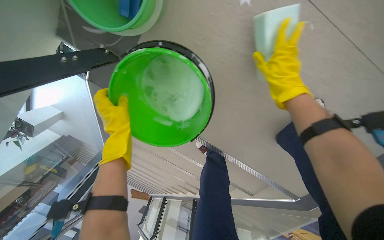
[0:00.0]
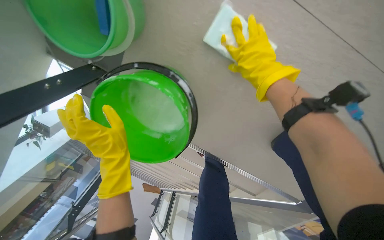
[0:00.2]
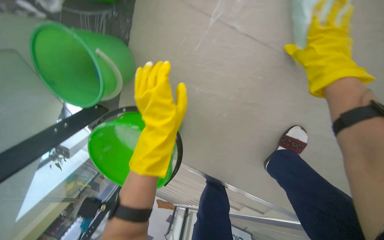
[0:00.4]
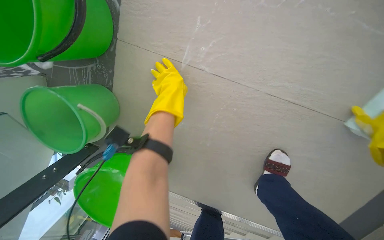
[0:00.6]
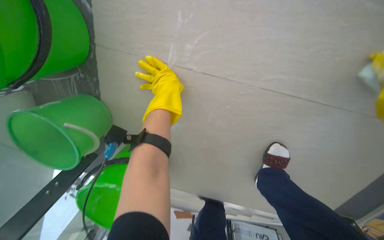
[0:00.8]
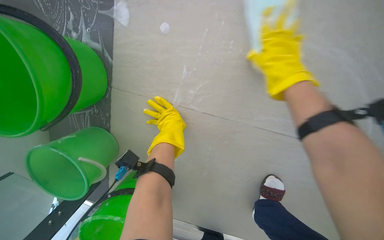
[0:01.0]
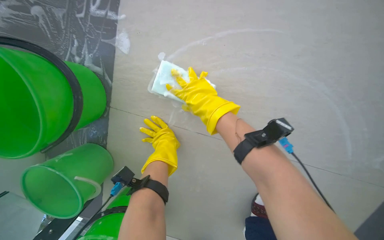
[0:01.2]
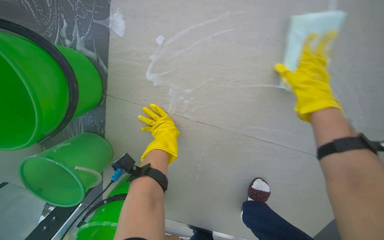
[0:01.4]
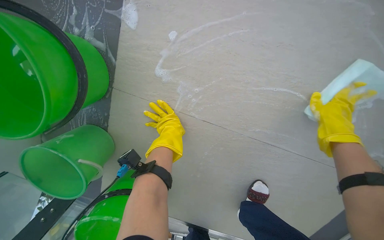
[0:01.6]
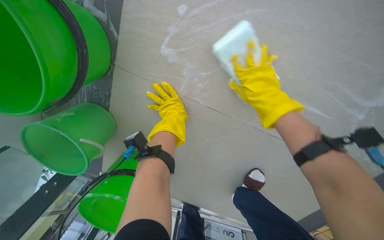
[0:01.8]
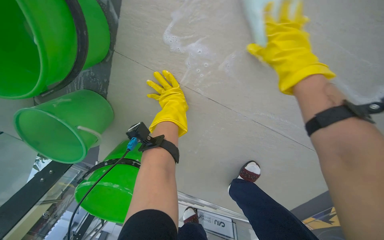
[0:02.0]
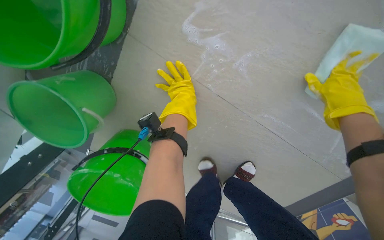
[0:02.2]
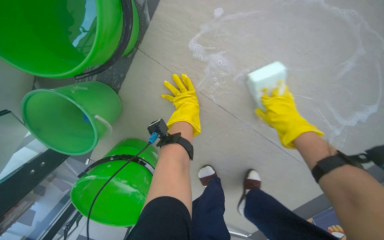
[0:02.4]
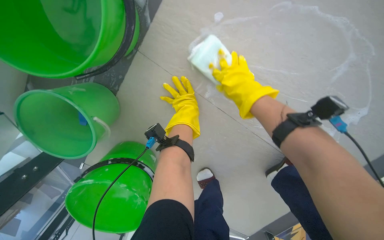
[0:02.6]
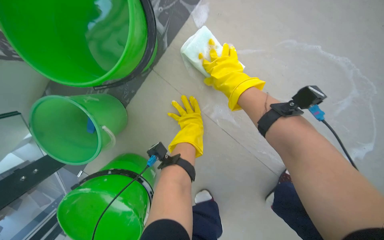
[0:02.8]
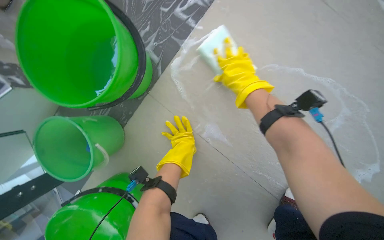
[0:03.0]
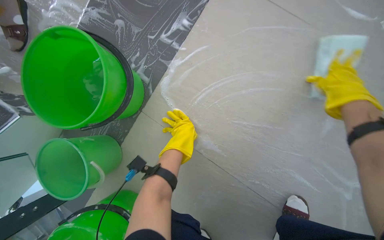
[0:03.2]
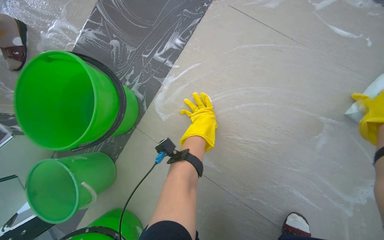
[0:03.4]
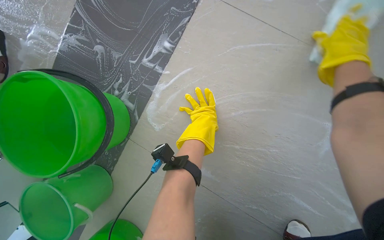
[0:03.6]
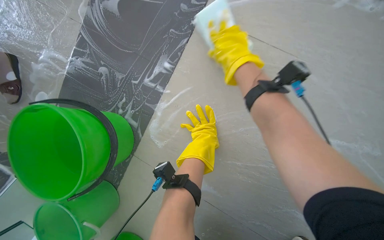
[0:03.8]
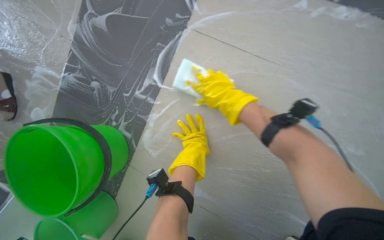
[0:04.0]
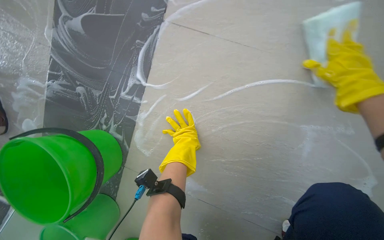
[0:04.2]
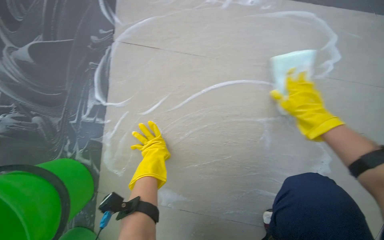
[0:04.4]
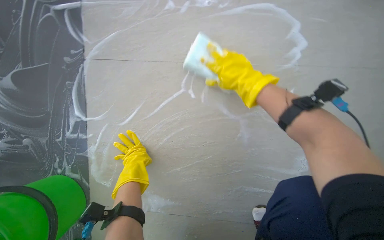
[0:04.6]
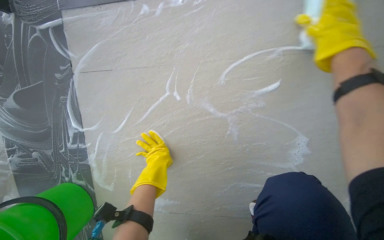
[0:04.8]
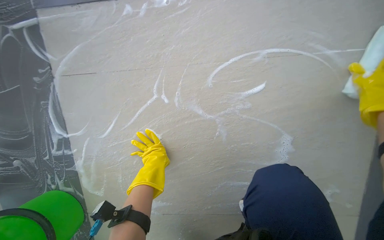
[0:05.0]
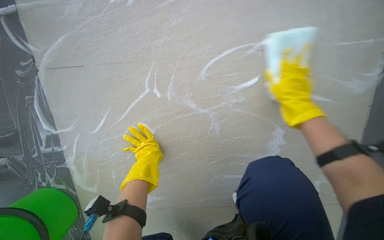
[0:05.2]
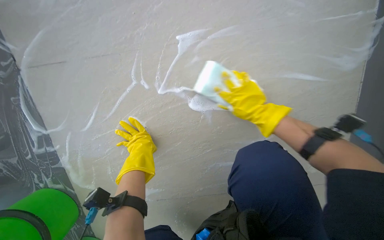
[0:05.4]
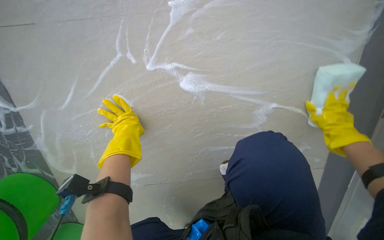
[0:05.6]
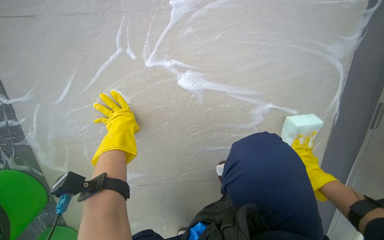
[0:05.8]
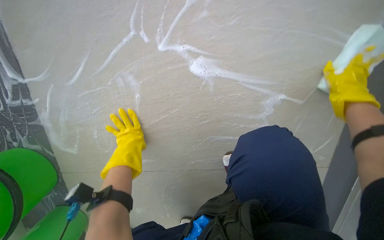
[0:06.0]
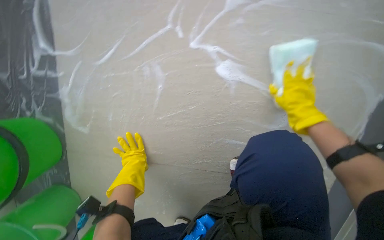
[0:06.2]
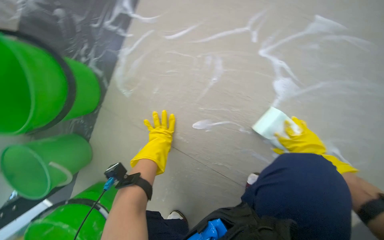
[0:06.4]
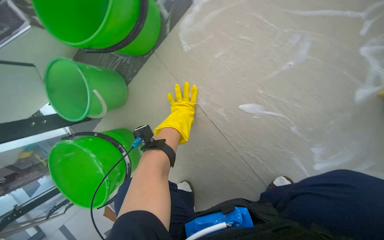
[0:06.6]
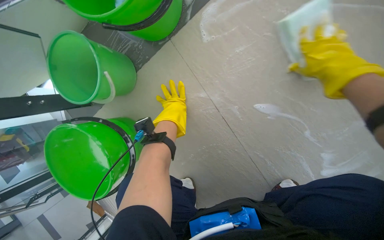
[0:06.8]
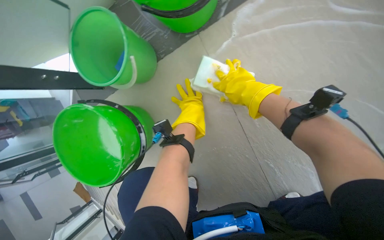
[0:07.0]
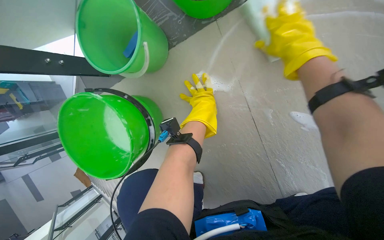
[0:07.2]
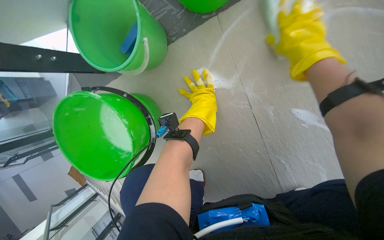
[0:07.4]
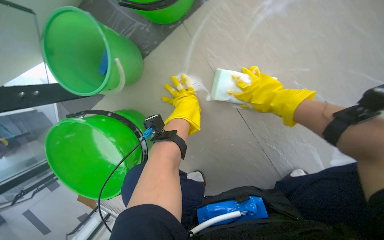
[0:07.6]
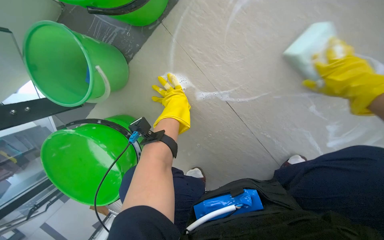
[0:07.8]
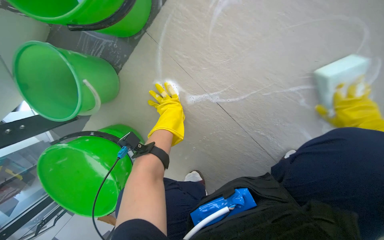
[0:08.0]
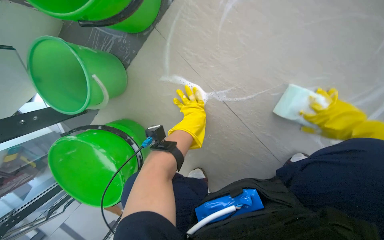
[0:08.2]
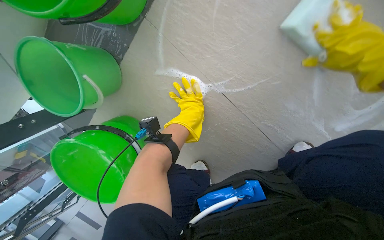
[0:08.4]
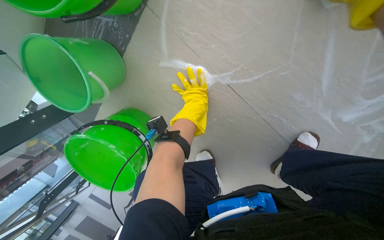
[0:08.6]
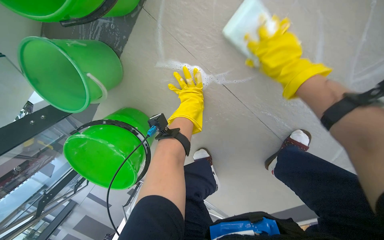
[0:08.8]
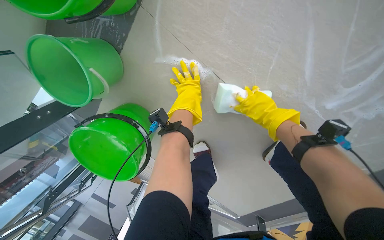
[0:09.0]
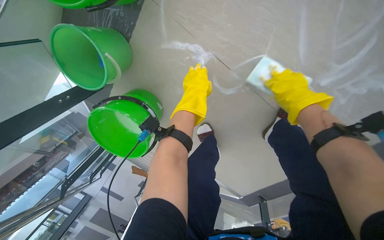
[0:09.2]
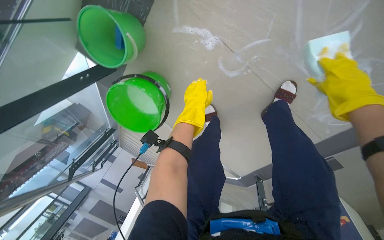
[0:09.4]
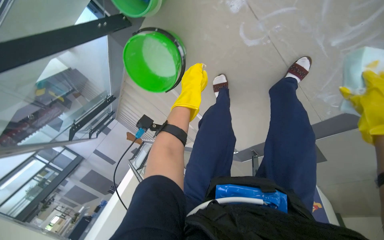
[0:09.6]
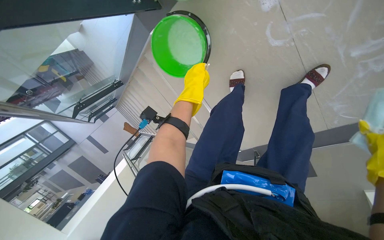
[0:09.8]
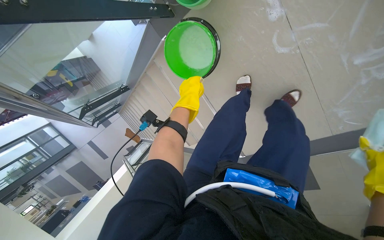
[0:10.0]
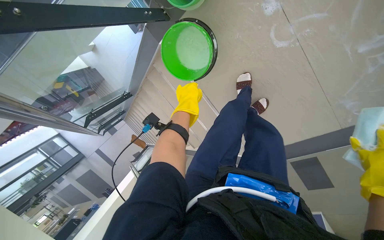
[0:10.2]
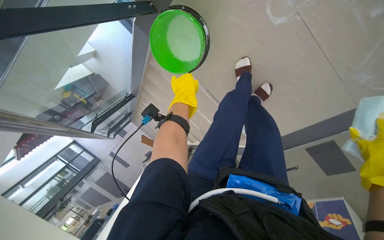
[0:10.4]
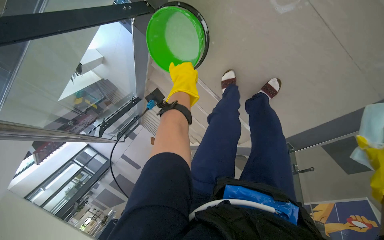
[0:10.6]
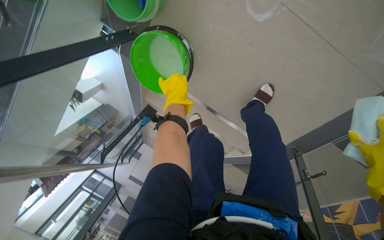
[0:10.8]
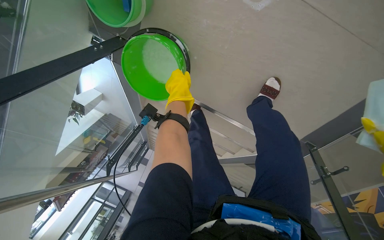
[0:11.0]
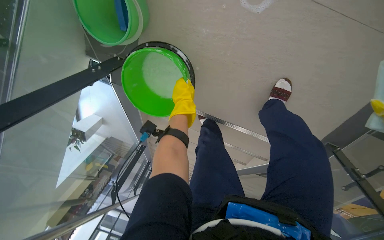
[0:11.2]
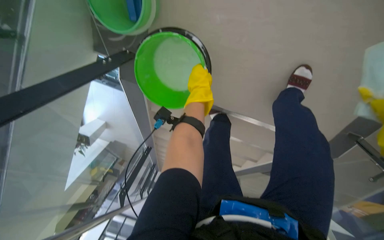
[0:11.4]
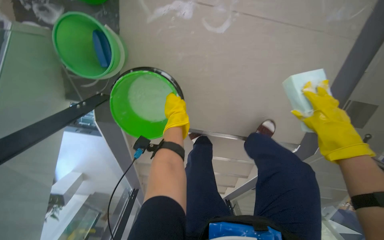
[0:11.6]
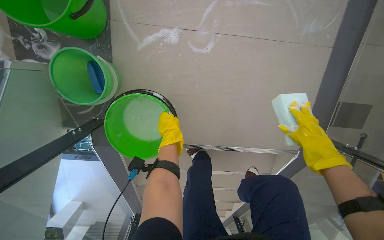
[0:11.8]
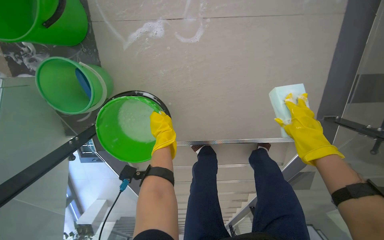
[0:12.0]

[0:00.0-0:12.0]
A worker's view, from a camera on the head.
Job: wiping surfaces.
The whole recording: Scrubbing underside of stairs. The worker scrubs the underside of the stairs with a sponge and cleaning solution.
0:00.0 to 0:01.6: The wearer moves some 40 cm.
0:01.6 to 0:03.0: The right hand moves left and right over approximately 30 cm, changing direction 2 times.
0:03.0 to 0:04.4: Everything in view rotates approximately 30 degrees counterclockwise.
0:06.0 to 0:07.6: The head travels approximately 50 cm. The scene rotates clockwise by roughly 55 degrees.
0:07.6 to 0:09.0: The camera pitches downward, by about 15 degrees.
0:09.0 to 0:10.4: The camera travels roughly 50 cm.
0:10.4 to 0:12.0: The view tilts some 25 degrees upward. Everything in view rotates about 45 degrees counterclockwise.

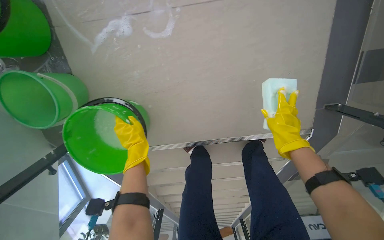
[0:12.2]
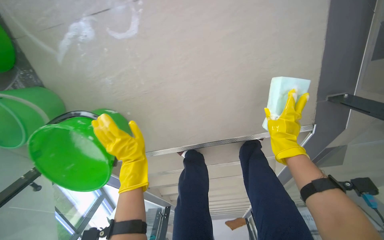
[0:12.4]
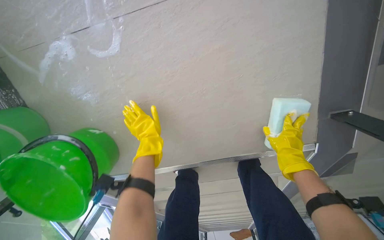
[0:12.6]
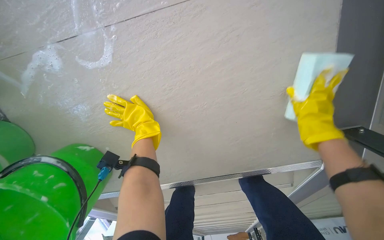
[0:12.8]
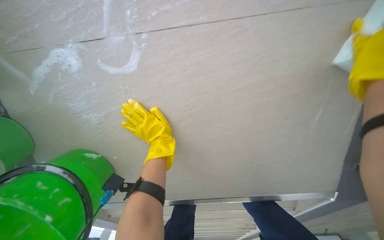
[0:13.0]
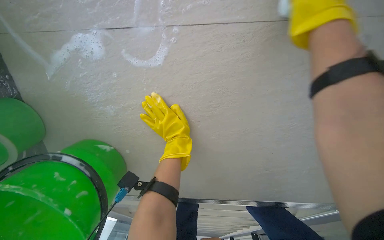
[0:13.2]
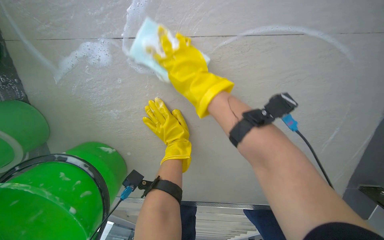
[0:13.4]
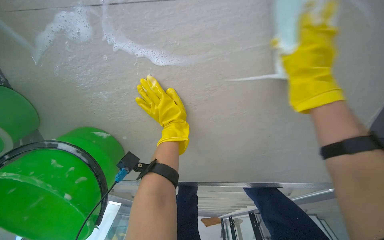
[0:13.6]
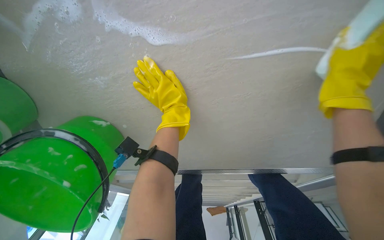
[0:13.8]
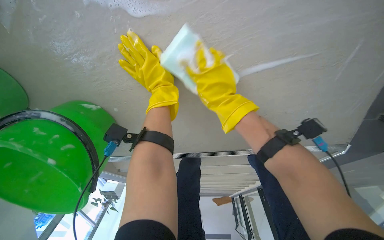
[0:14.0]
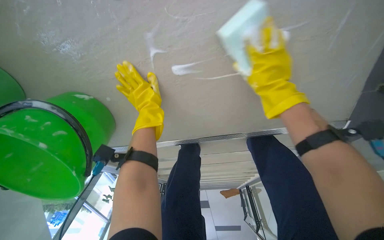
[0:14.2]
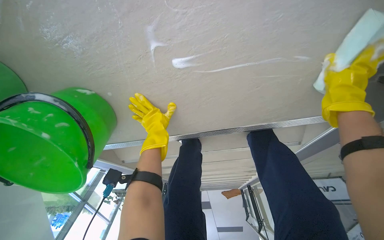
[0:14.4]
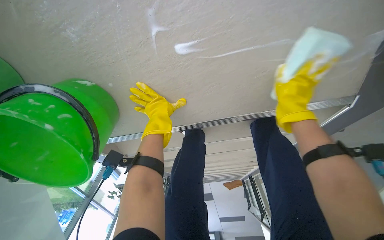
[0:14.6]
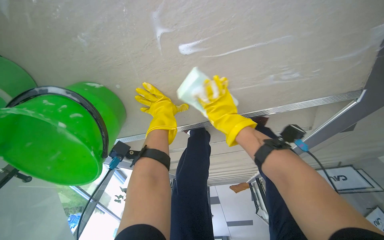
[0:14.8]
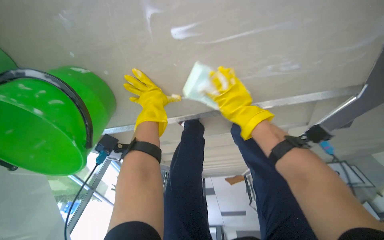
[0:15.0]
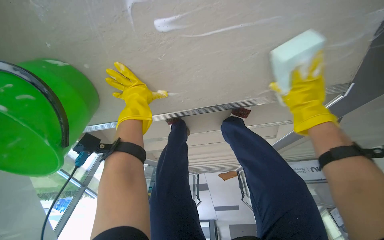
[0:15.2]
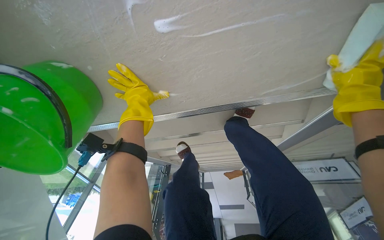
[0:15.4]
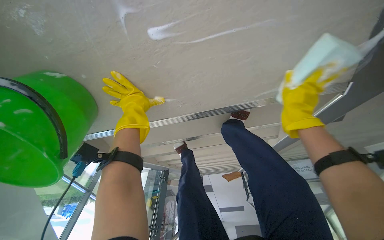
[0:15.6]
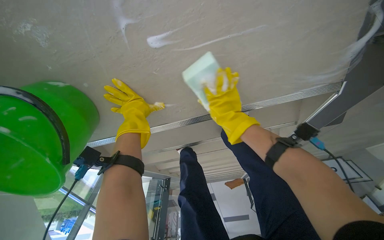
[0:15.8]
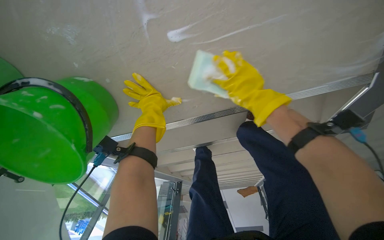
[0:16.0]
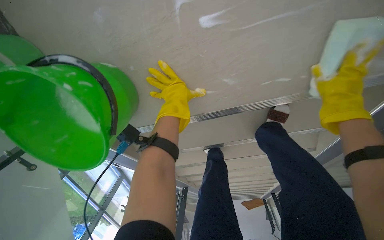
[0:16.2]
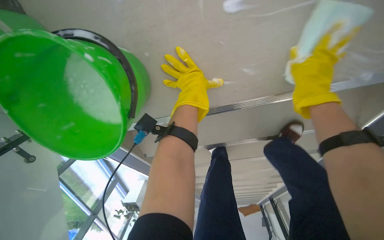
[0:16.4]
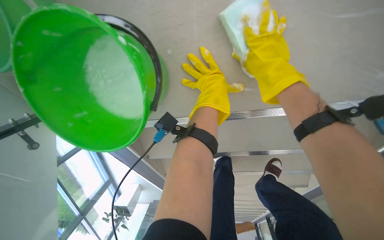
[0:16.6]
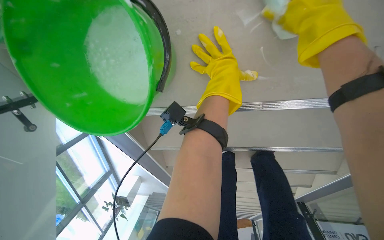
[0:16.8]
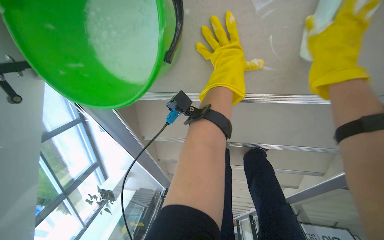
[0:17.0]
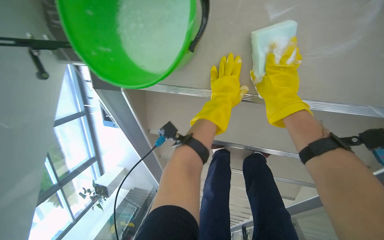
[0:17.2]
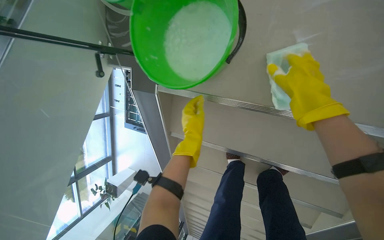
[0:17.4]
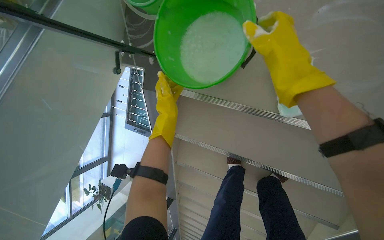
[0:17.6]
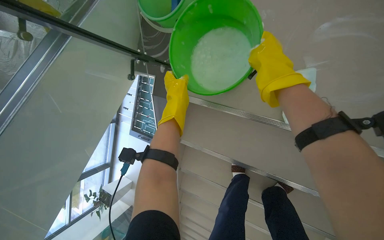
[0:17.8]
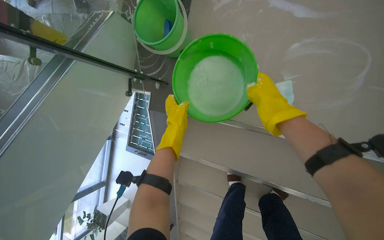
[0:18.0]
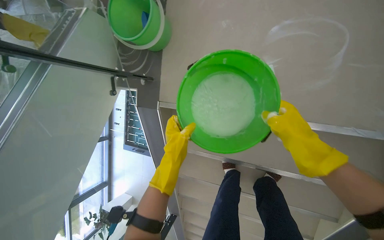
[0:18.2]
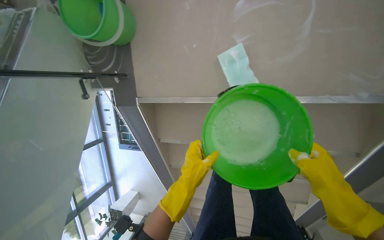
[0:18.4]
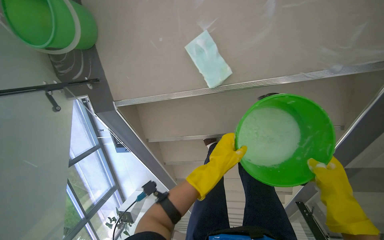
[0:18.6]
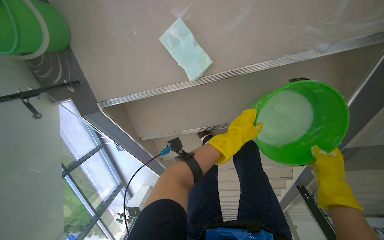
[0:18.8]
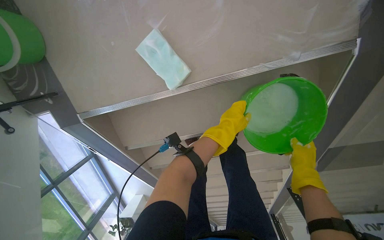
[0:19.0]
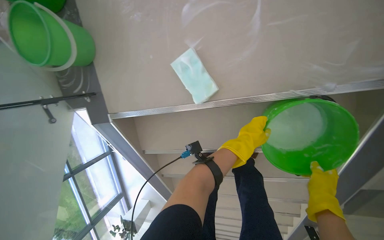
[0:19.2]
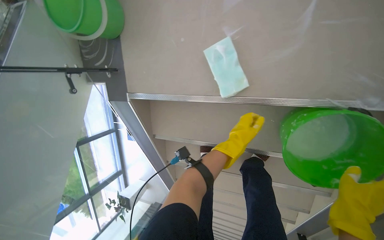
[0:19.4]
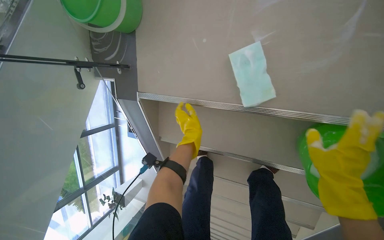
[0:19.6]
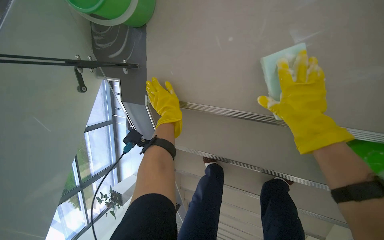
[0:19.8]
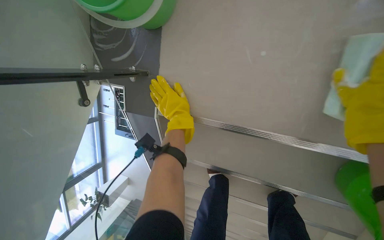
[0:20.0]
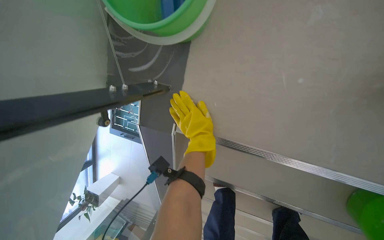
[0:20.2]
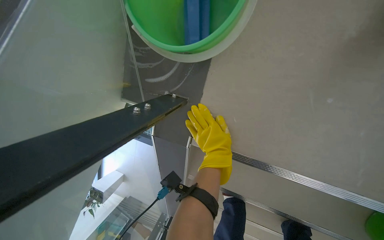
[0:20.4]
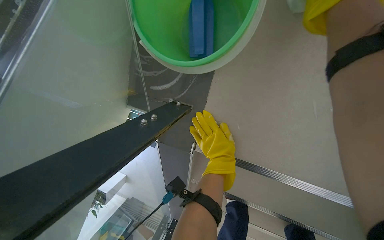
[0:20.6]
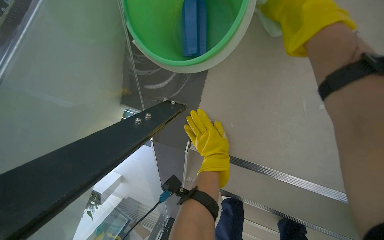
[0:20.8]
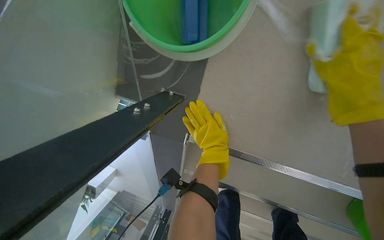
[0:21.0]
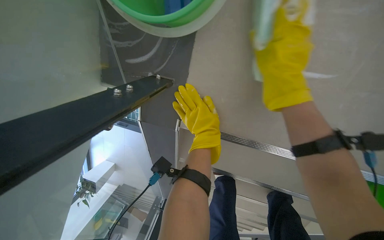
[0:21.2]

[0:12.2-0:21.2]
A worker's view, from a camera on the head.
Job: wiping surfaces.
The whole recording: Scrubbing underside of stairs. The worker scrubs the underside of the stairs with a sponge and cleaning solution.
0:12.2 to 0:13.8: The left hand goes roughly 30 cm up the picture and to the right.
0:13.8 to 0:15.2: The left hand moves farther from the camera, approximately 10 cm.
0:15.2 to 0:16.6: The view tips upward by about 15 degrees. The right hand goes left and right, some 30 cm each way, reversing 3 times.
0:16.6 to 0:18.2: The camera pitches upward, by approximately 15 degrees. The left hand moves up and down the picture over roughly 20 cm, changing direction 2 times; the right hand swings nearer and farther, approximately 20 cm each way, with 2 reversals.
